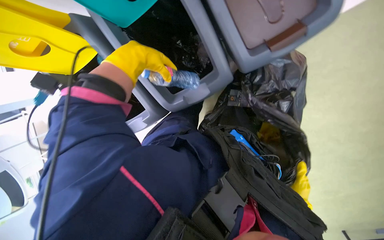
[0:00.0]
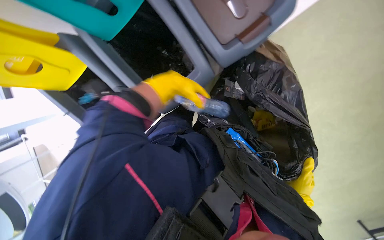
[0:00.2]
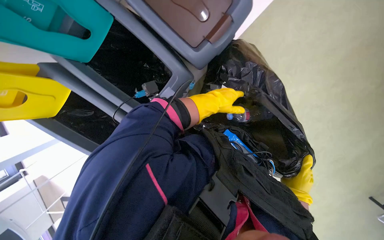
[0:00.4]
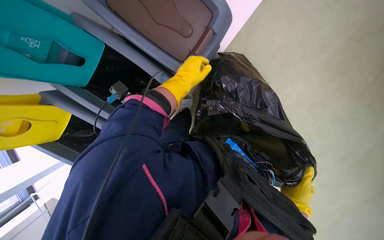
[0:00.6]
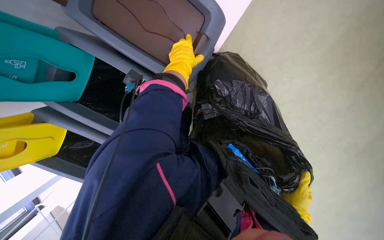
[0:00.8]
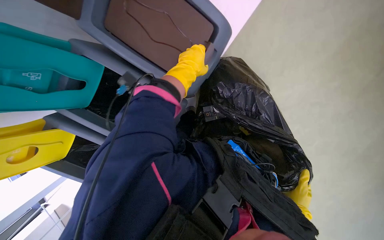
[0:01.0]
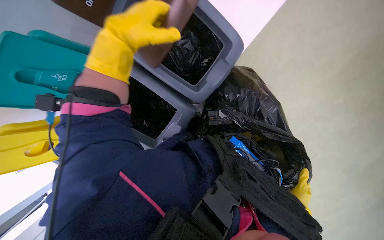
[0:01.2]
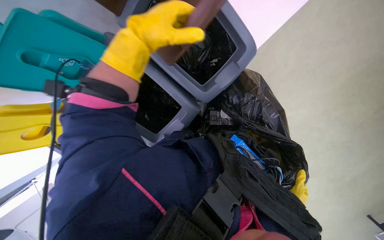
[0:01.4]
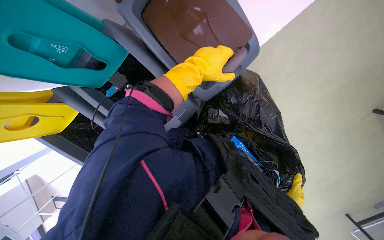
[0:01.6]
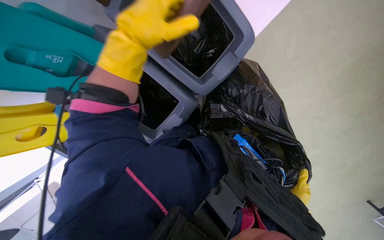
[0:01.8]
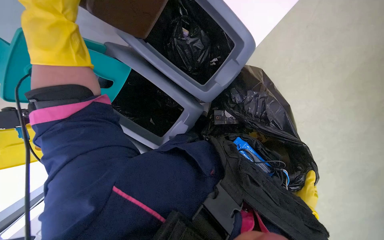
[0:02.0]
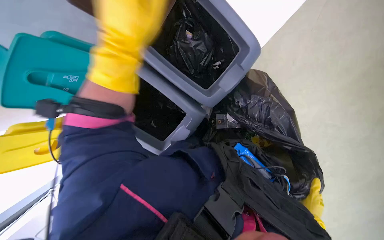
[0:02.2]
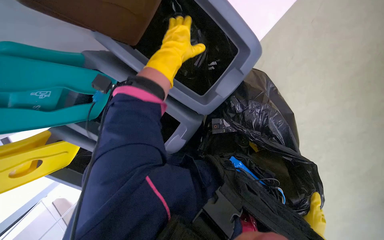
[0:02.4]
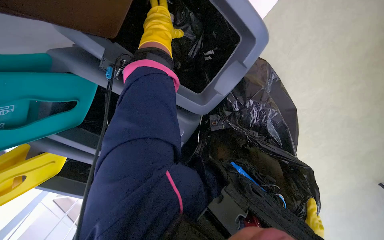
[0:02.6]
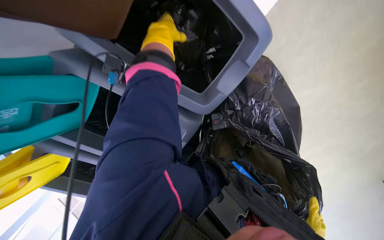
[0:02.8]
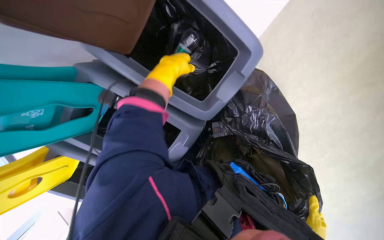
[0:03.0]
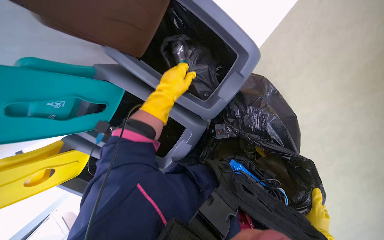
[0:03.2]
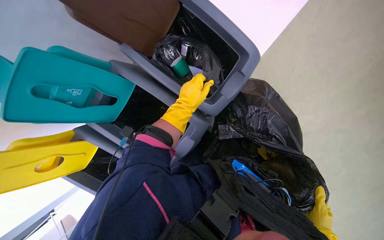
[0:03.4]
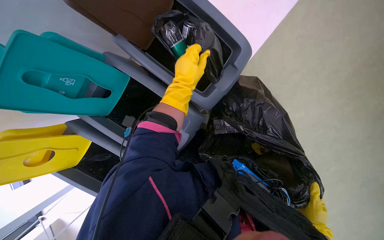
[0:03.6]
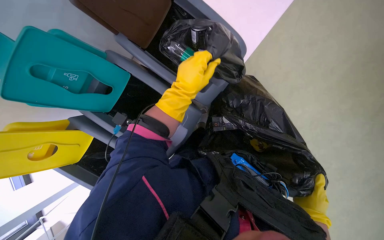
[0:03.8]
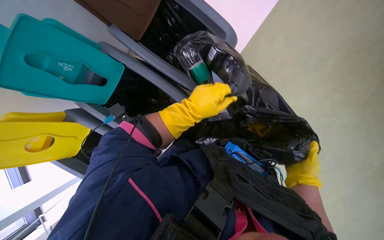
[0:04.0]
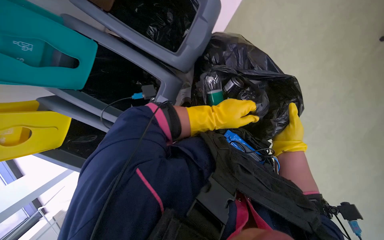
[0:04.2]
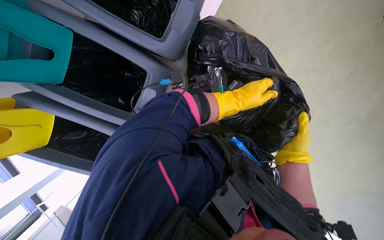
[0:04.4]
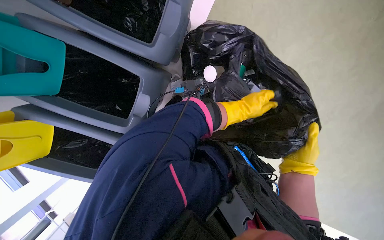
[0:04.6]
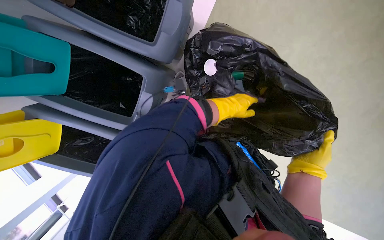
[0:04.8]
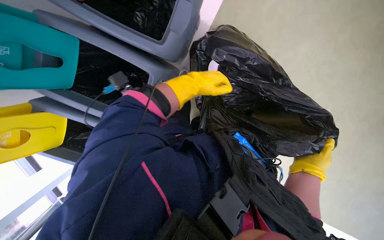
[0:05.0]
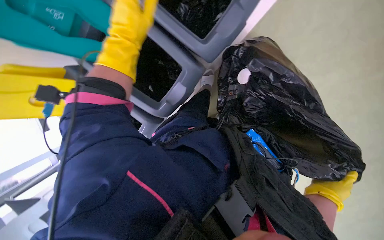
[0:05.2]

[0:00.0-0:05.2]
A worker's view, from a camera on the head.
Job: managing trash.
The whole recording: Collecting items from recycling bins. The worker collects various items from recycling bins and places them into a trash bag.
0:00.0 to 0:01.8: The left hand swings nearer and farther, roughly 25 cm each way, with 3 reversals.
0:01.8 to 0:03.4: The camera pitches upward, by approximately 25 degrees. The left hand moves down the picture and farther from the camera, roughly 25 cm, and goes to the left and returns, some 20 cm each way.
0:03.4 to 0:05.2: The wearer looks some 15 degrees further downward. The right hand travels nearer to the camera, up the picture and to the left by about 20 cm.

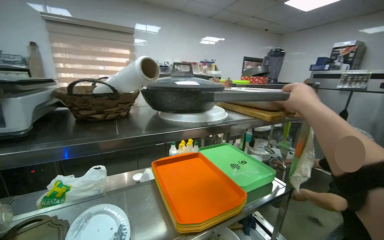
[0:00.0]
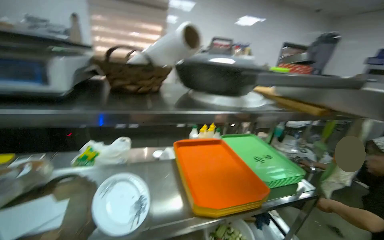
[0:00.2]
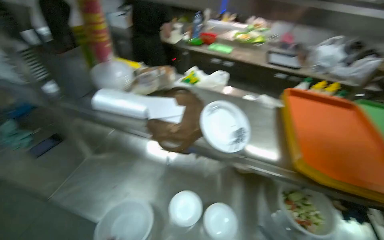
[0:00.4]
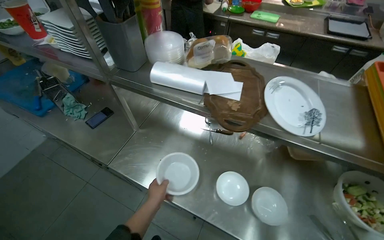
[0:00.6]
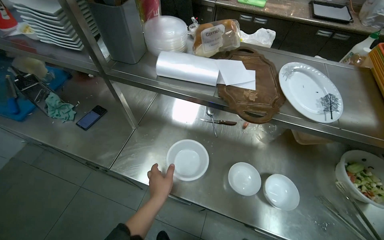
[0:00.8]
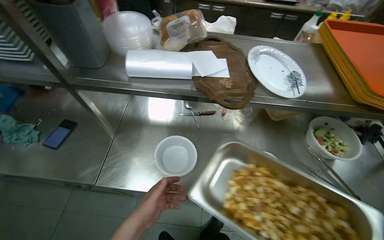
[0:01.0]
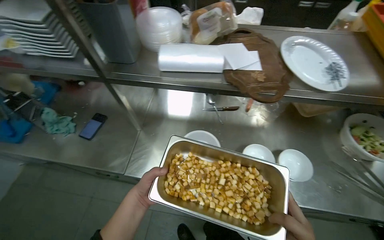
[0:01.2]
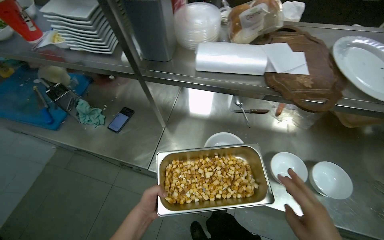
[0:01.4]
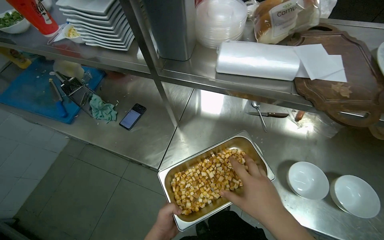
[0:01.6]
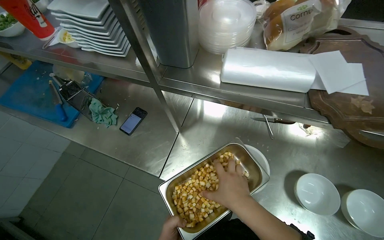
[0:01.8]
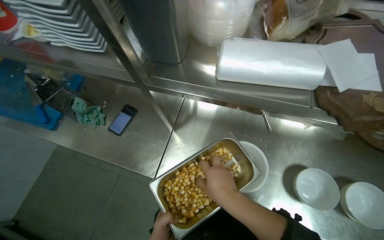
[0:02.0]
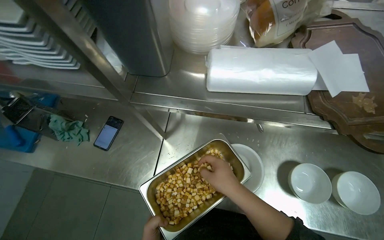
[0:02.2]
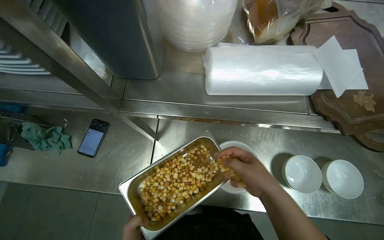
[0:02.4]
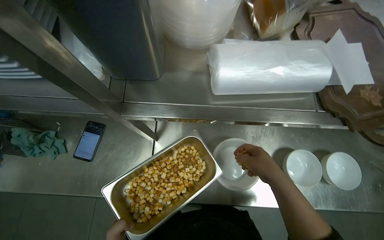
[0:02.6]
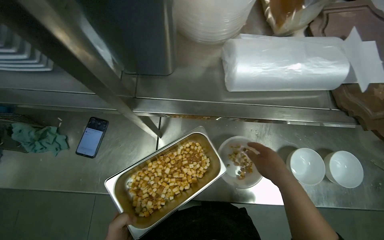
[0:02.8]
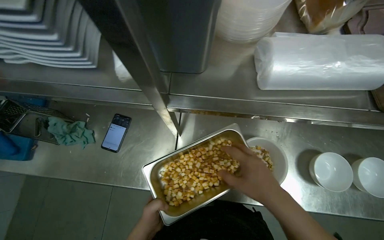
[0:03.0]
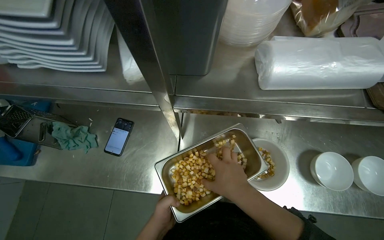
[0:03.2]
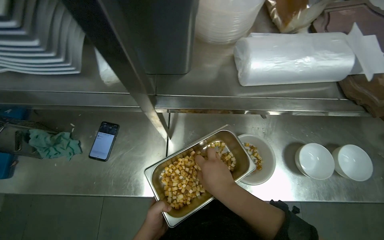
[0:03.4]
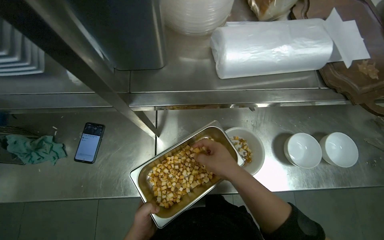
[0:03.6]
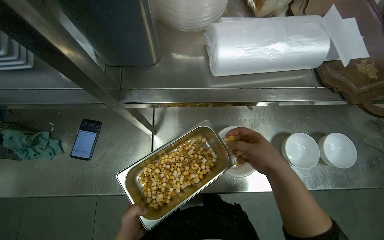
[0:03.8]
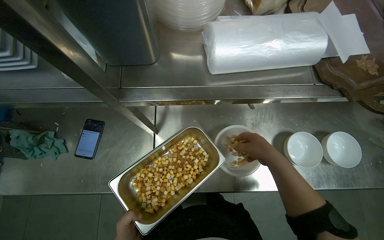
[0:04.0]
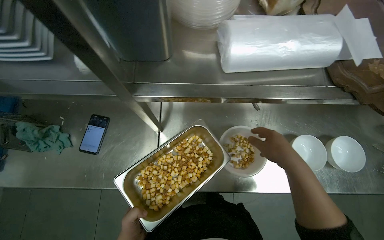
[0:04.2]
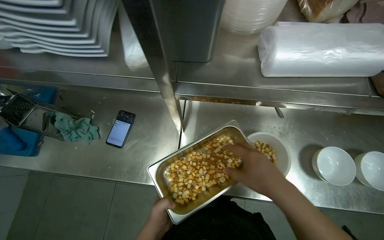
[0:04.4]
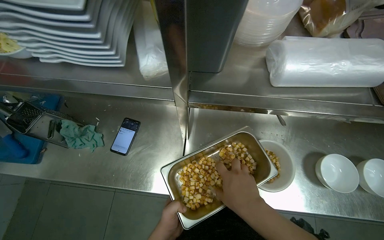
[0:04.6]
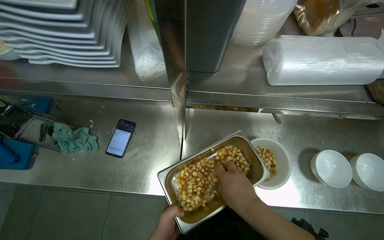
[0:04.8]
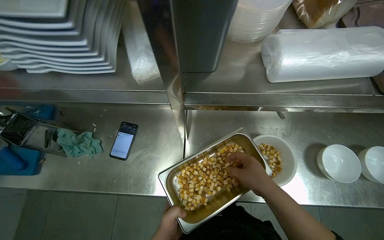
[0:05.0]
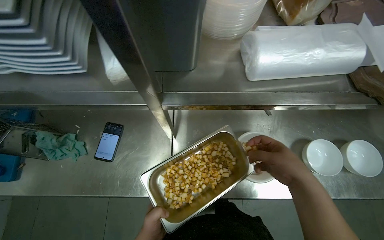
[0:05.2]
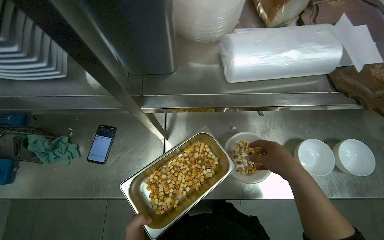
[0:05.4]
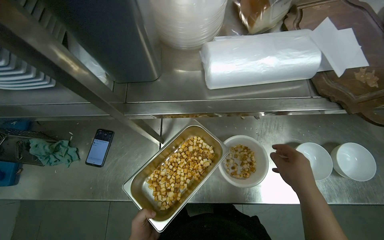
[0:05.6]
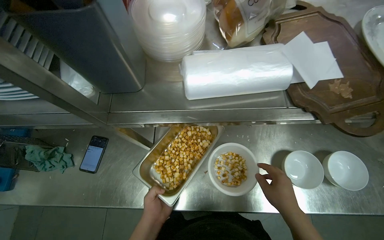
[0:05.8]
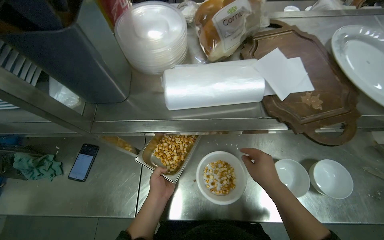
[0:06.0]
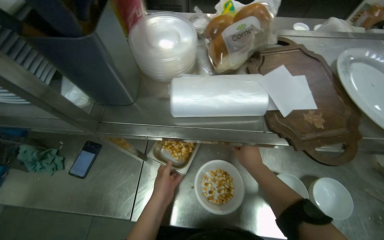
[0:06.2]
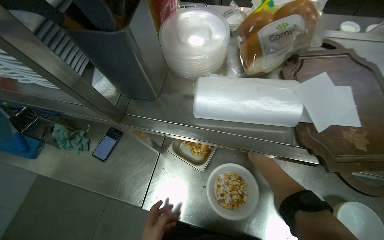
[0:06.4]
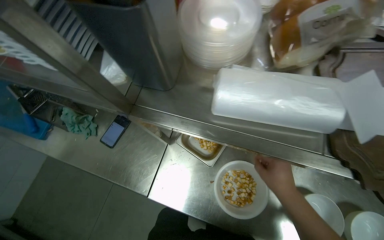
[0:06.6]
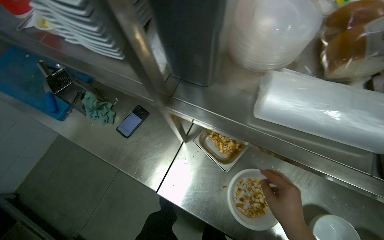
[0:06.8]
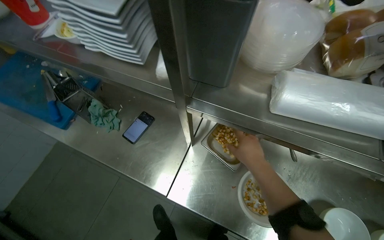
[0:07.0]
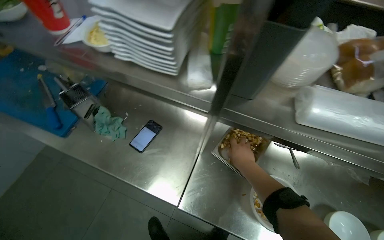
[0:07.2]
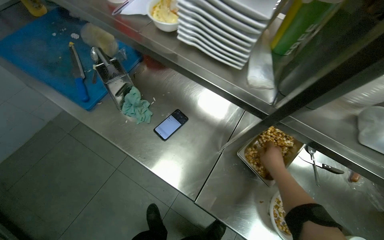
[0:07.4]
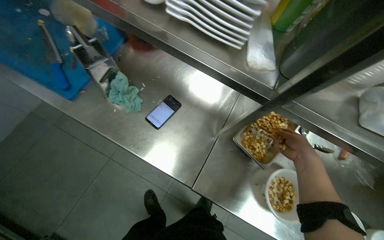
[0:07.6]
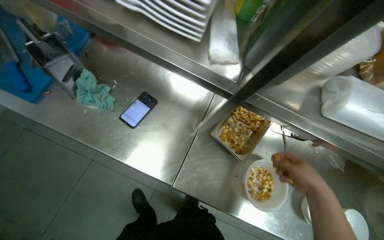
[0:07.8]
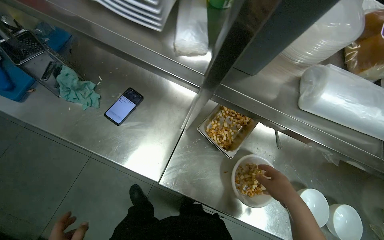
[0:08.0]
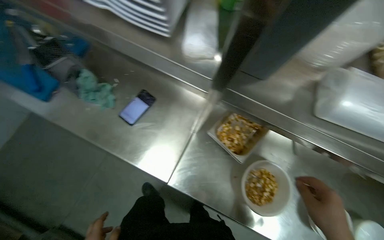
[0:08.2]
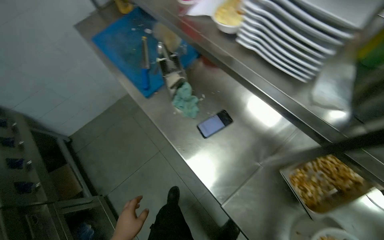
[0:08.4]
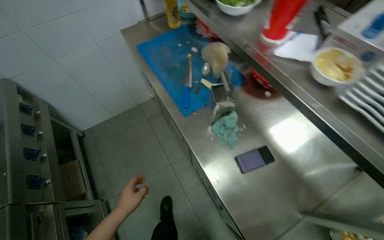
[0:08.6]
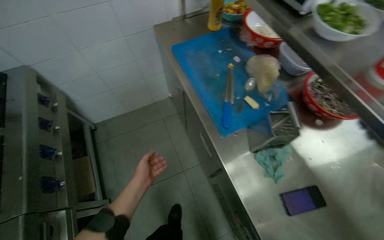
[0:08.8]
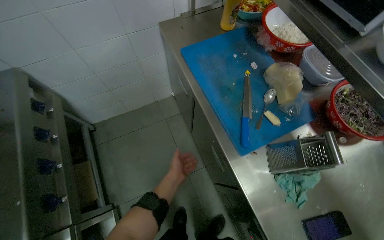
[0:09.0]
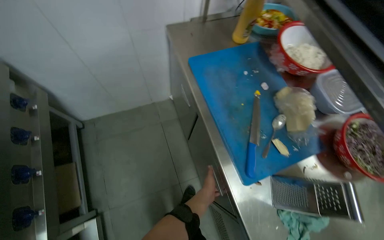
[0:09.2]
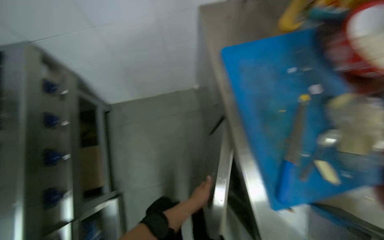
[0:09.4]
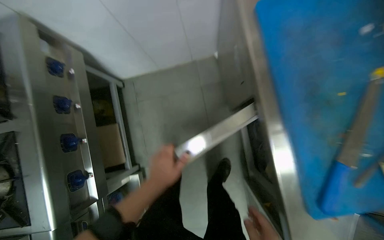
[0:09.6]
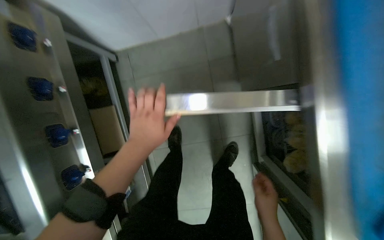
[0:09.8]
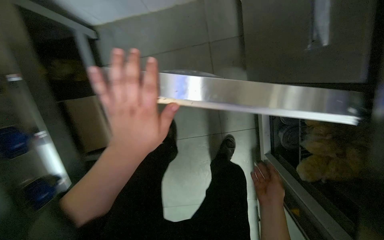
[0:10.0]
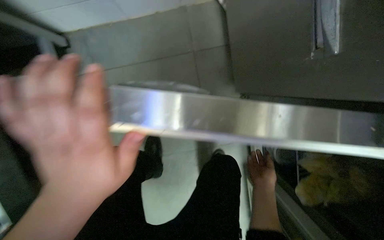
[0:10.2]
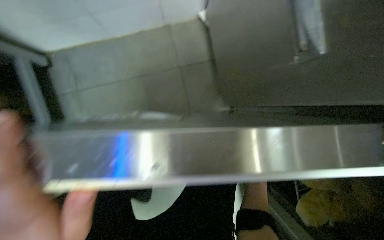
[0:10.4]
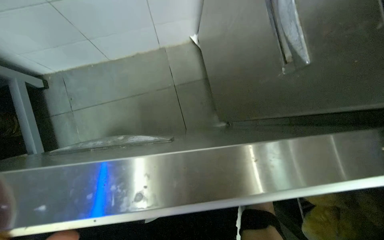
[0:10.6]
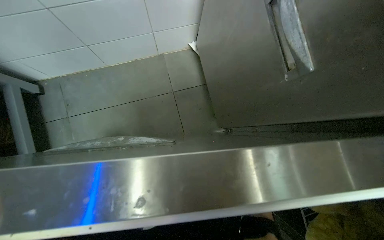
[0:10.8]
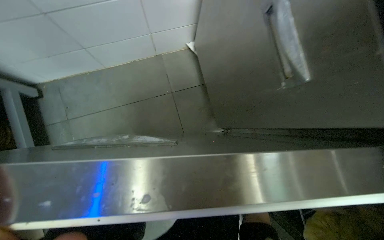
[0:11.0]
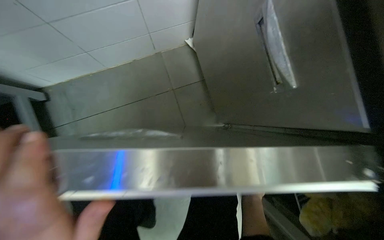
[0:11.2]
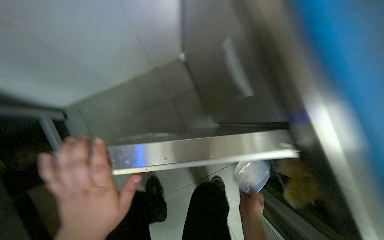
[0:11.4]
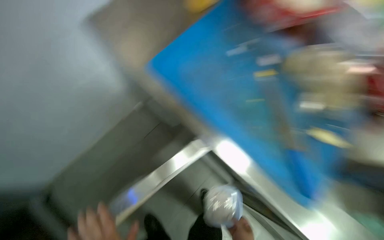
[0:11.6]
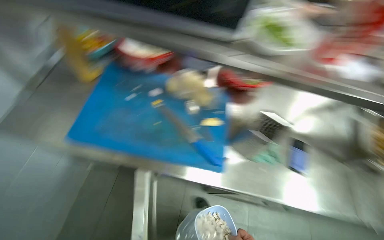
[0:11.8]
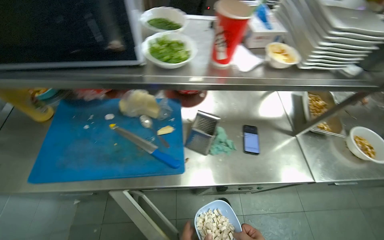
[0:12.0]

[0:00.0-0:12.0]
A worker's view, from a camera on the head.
Job: preparing food.
The whole recording: Assembling ingredients into bowl. The worker scoops various ingredients into a small bowl to assemble a dish.
0:00.0 to 0:01.6: The wearer moves roughly 50 cm. The wearer's head swings some 50 degrees to the left. The view tilts roughly 45 degrees downward.
0:01.6 to 0:03.0: The view tilts roughly 15 degrees downward. The right hand shifts approximately 10 cm farther from the camera, and travels to the left and back again, approximately 10 cm each way.
0:03.0 to 0:04.4: The right hand travels to the left and back again, some 10 cm each way.
0:04.4 to 0:06.0: The right hand travels to the left and back again, roughly 10 cm each way.
0:06.0 to 0:07.6: Everything in view rotates approximately 30 degrees clockwise.
0:07.6 to 0:09.0: The camera travels roughly 50 cm. The head turns to the left by roughly 40 degrees.
0:09.0 to 0:10.4: The camera is carried roughly 70 cm. The wearer looks about 25 degrees further downward.
0:10.4 to 0:12.0: The head travels approximately 50 cm. The head turns to the right by approximately 50 degrees. The camera pitches upward, by about 15 degrees.

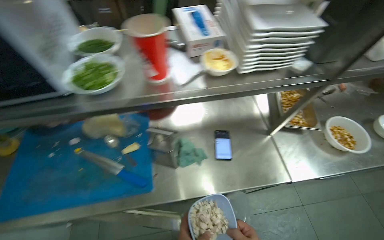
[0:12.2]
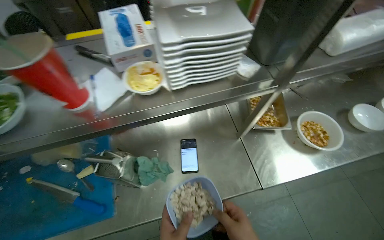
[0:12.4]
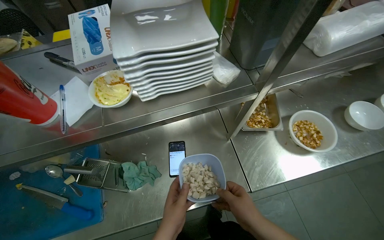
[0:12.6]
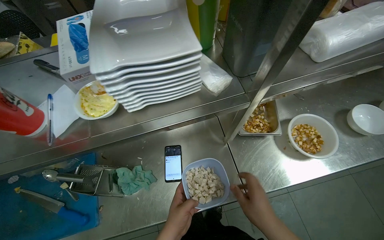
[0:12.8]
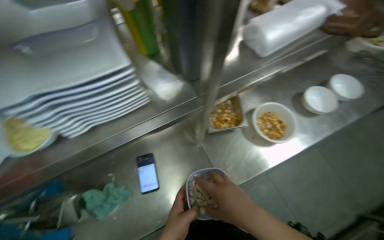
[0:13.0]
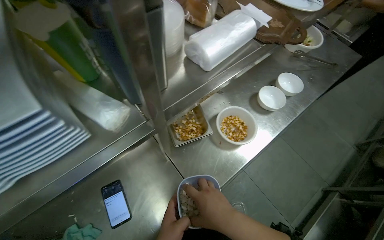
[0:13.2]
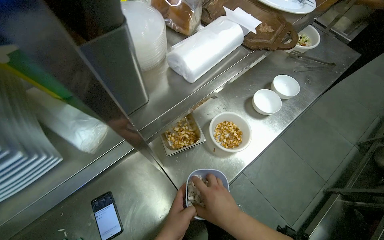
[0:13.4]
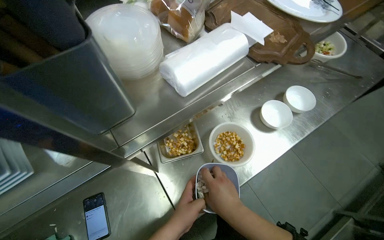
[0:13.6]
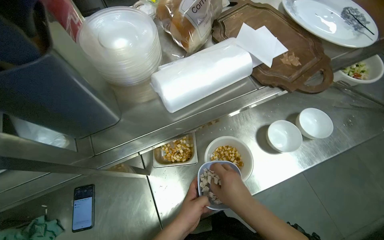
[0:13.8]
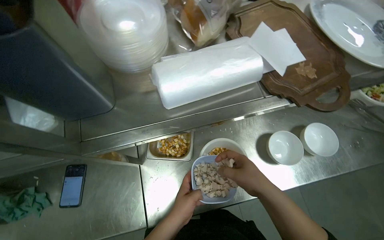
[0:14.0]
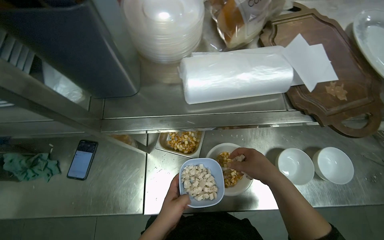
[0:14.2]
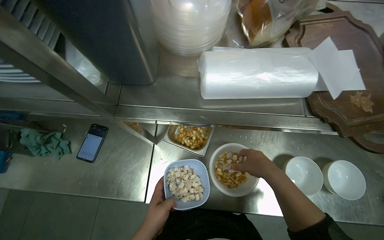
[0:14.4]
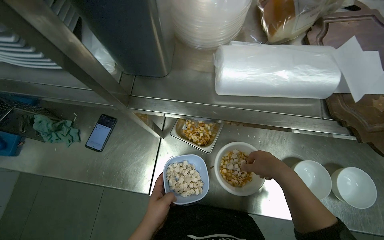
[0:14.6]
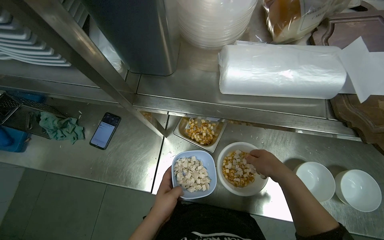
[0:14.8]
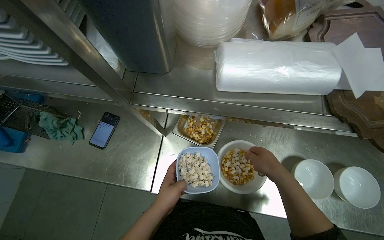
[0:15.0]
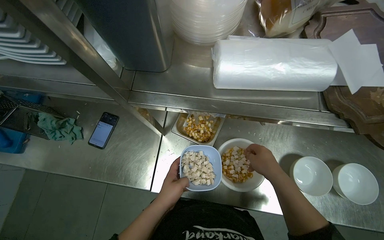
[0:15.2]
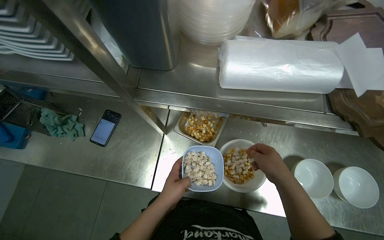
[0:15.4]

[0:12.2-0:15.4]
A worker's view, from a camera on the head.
Job: preparing food.
The whole recording: Assembling ingredients into bowl. The worker scoops various ingredients into a small bowl to assemble a dish.
0:12.2 to 0:13.8: The head travels about 60 cm.
0:13.8 to 0:15.4: Everything in view rotates roughly 30 degrees clockwise.
